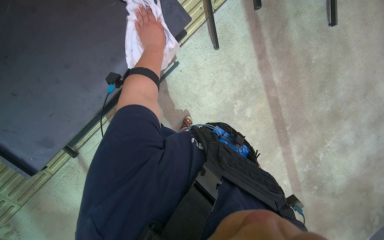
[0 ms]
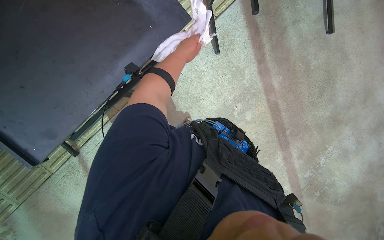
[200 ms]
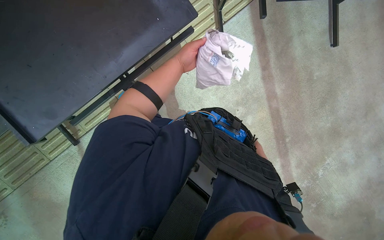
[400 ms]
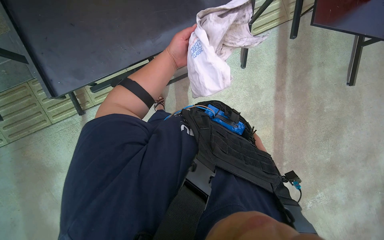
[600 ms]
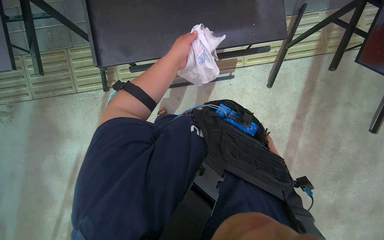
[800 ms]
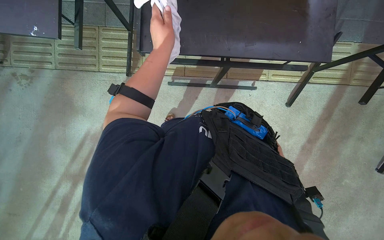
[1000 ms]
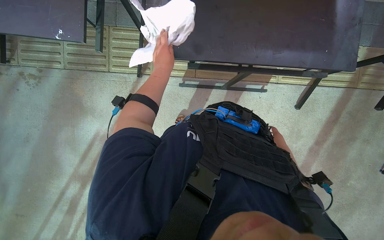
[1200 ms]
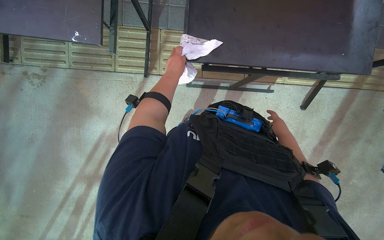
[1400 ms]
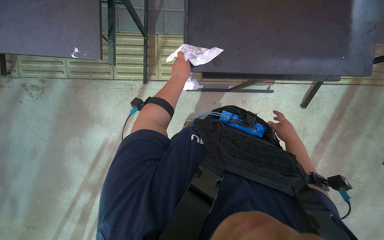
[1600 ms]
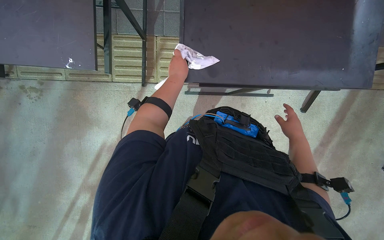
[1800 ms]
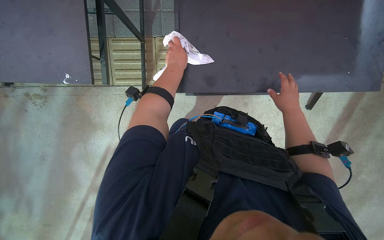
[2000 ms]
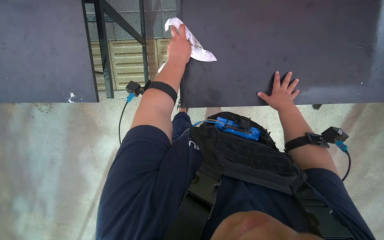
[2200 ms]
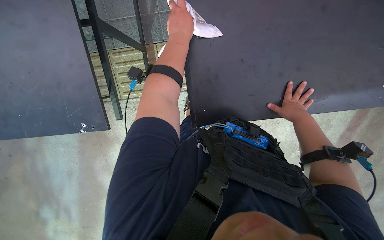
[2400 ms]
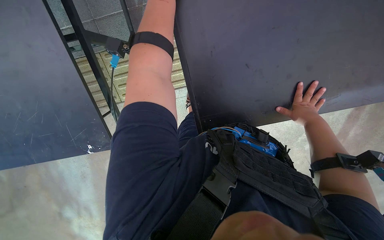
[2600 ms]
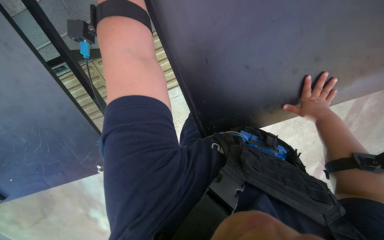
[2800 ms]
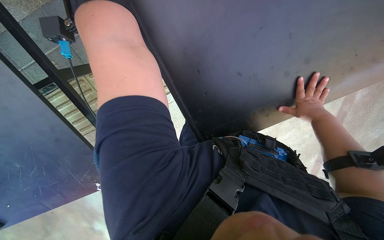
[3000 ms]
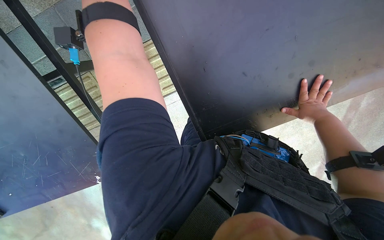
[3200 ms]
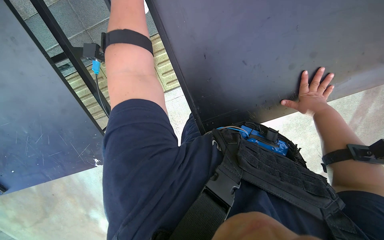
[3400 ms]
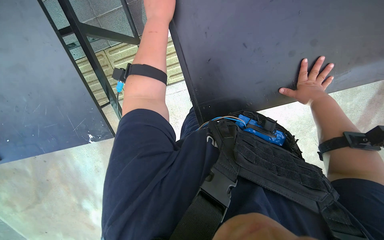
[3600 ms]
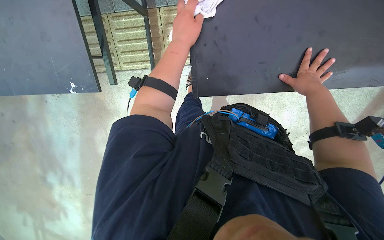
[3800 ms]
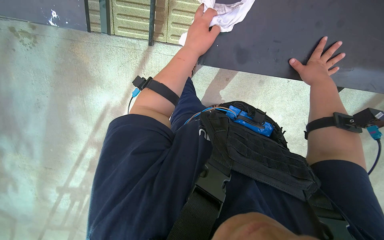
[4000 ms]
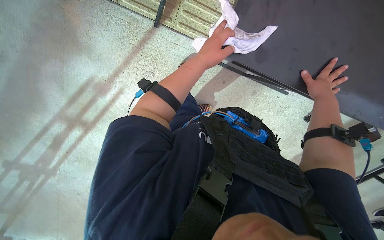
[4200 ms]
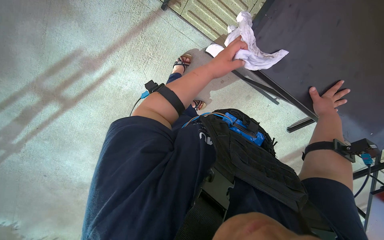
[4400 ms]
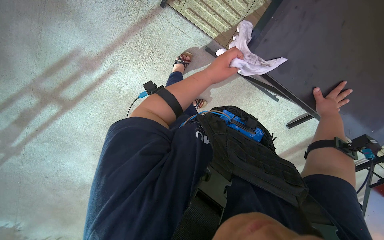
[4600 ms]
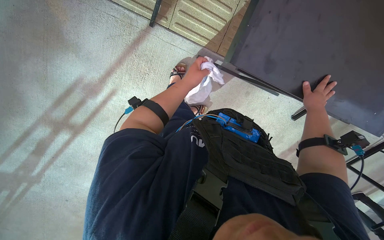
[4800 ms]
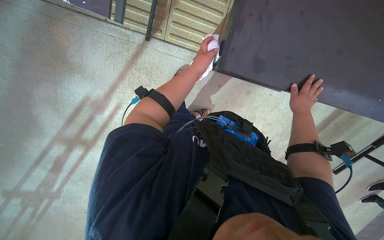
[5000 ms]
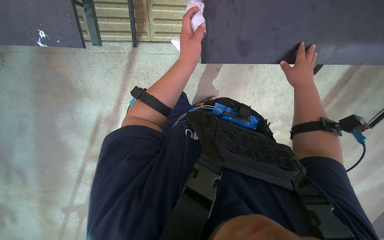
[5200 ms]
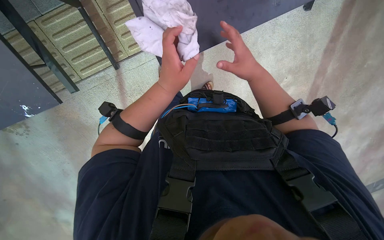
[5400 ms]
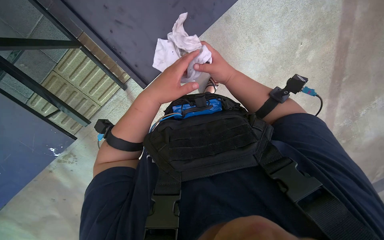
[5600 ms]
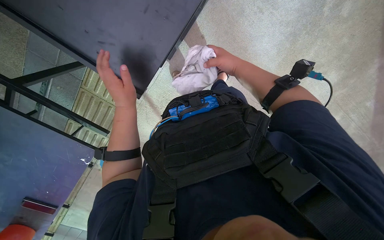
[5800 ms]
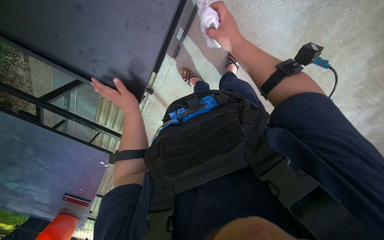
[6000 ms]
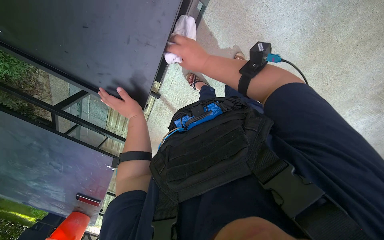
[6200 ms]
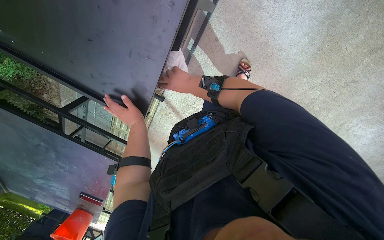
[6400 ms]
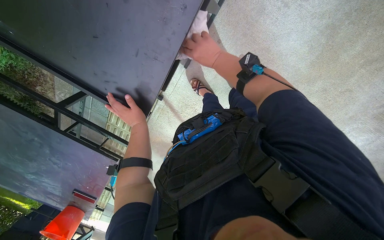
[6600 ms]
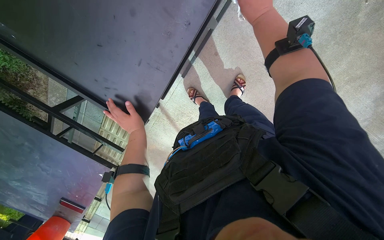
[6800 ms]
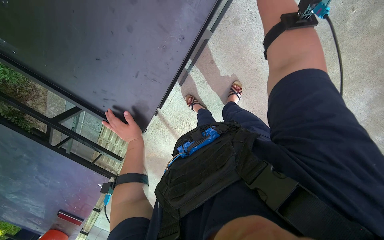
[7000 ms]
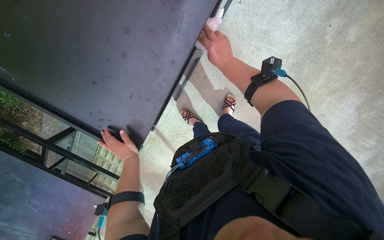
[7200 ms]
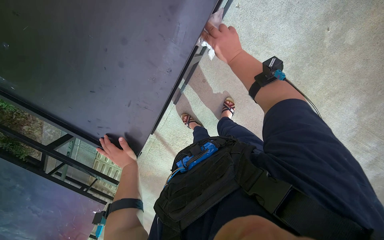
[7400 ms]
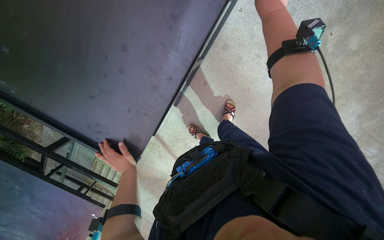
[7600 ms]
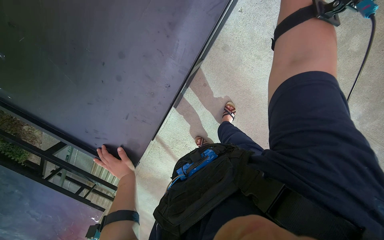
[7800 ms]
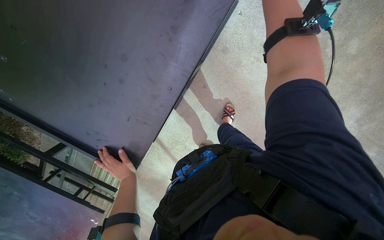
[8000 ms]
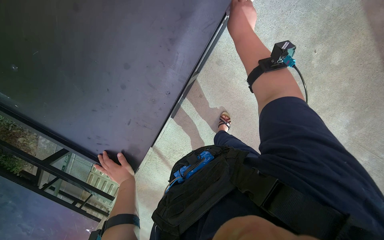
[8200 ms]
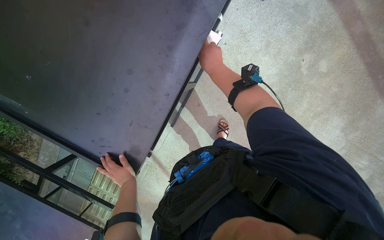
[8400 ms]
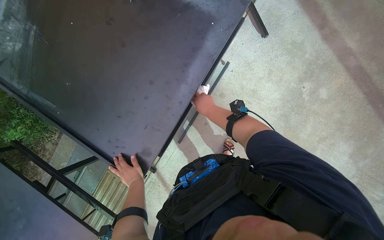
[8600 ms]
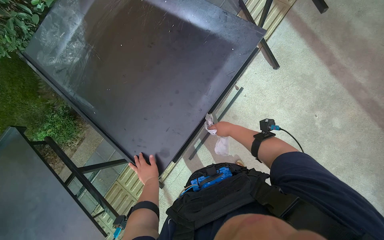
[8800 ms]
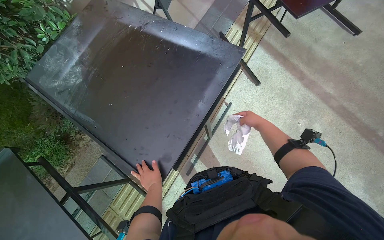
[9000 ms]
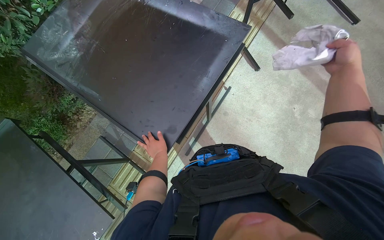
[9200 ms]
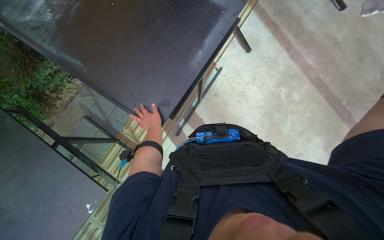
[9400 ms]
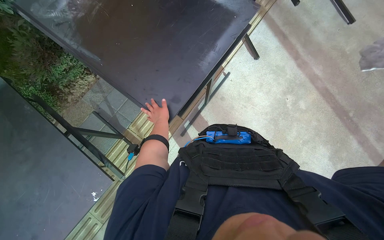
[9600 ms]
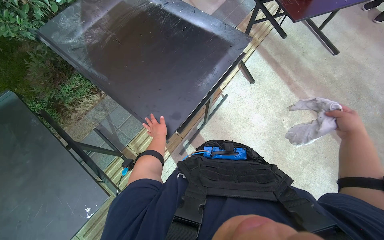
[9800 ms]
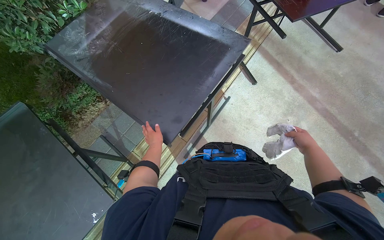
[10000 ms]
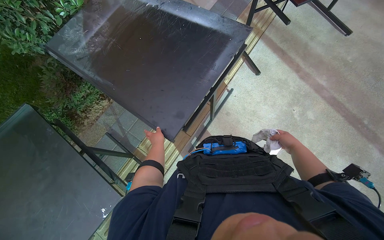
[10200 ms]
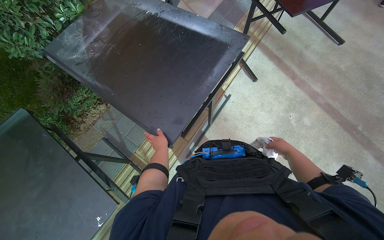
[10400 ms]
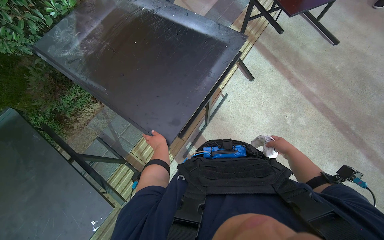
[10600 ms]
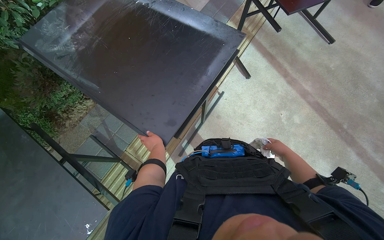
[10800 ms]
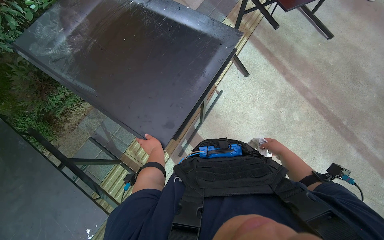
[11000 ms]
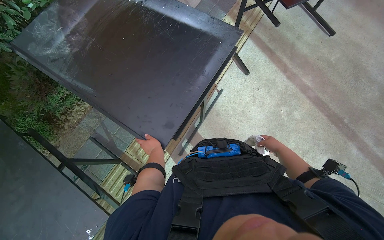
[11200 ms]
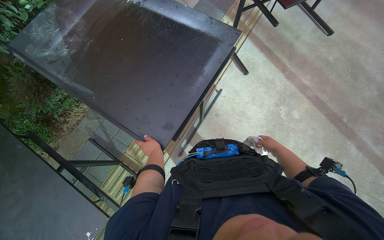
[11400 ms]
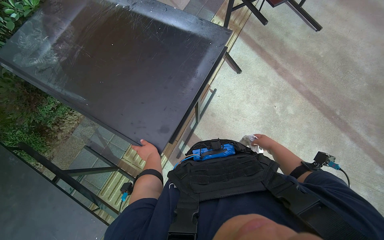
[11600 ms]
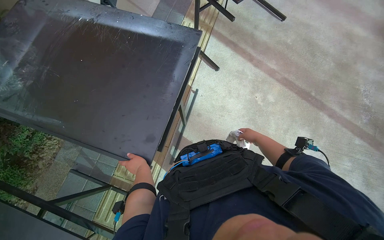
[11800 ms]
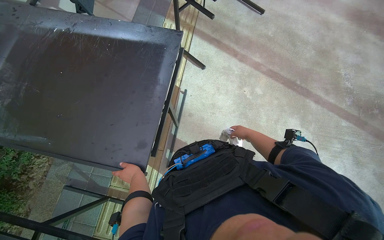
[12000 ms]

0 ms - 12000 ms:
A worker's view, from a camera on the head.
Job: wiping surfaces.
The whole recording: Wiping table. The worker wipes the top, sides, and underside of the black table with a white cloth.
0 ms - 1600 ms: The head travels approximately 50 cm. Everything in view rotates about 45 degrees clockwise.
1600 ms - 3000 ms: The camera pitches downward, by some 15 degrees.
3000 ms - 4400 ms: The scene rotates clockwise by roughly 30 degrees.
4400 ms - 6000 ms: The view swings approximately 45 degrees to the left. The wearer looks about 20 degrees further downward. The scene turns about 80 degrees counterclockwise in the picture.
6000 ms - 7600 ms: The right hand moves up the picture, about 30 cm.
7600 ms - 9000 ms: The view tilts approximately 40 degrees upward.
10400 ms - 12000 ms: The head rotates roughly 25 degrees to the right.

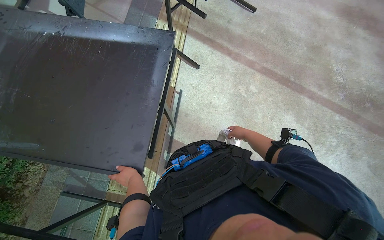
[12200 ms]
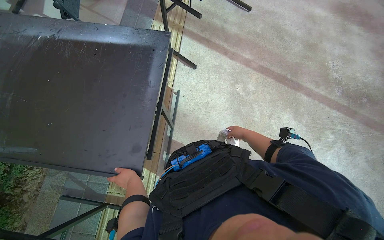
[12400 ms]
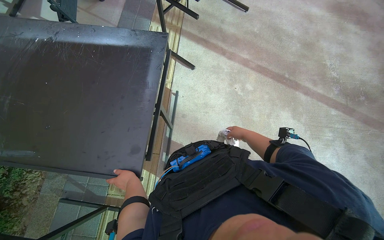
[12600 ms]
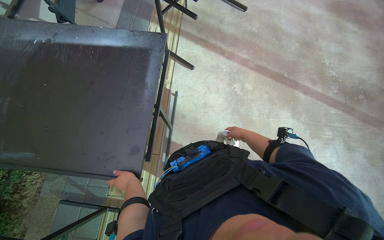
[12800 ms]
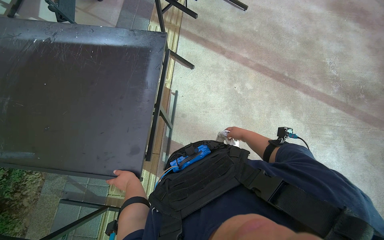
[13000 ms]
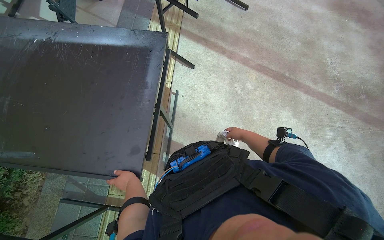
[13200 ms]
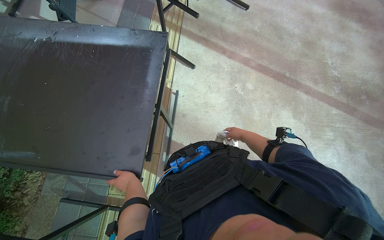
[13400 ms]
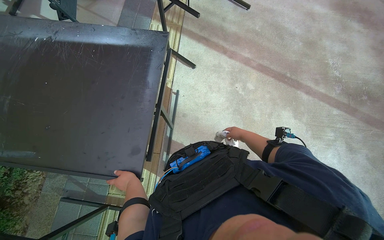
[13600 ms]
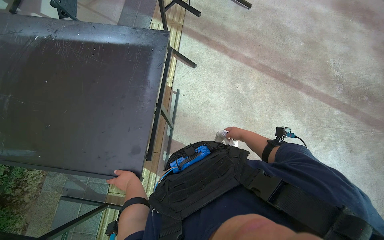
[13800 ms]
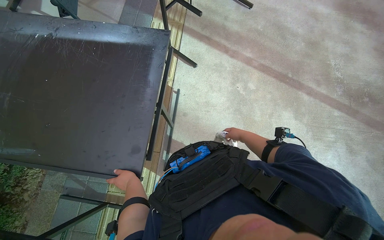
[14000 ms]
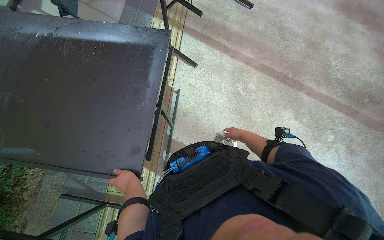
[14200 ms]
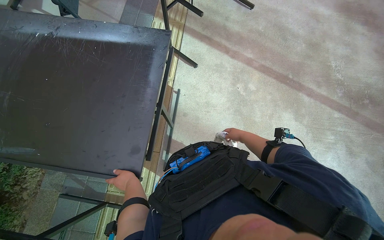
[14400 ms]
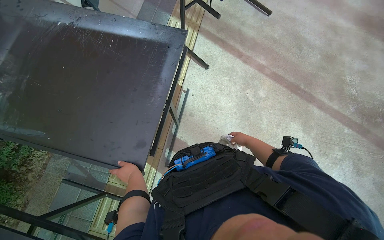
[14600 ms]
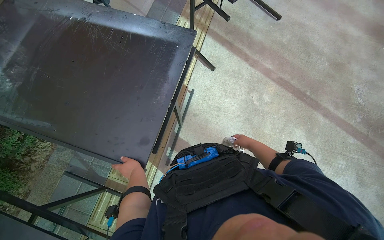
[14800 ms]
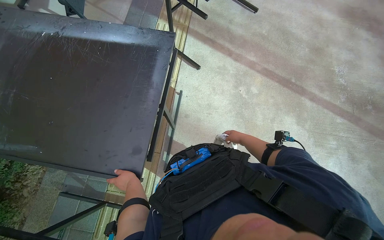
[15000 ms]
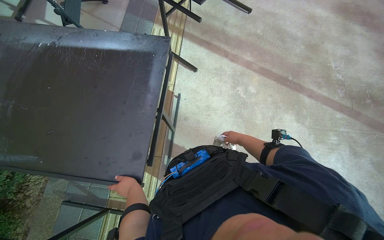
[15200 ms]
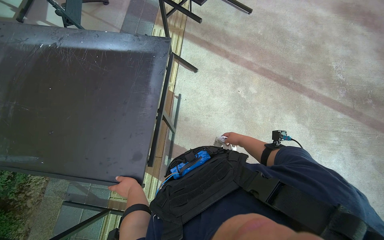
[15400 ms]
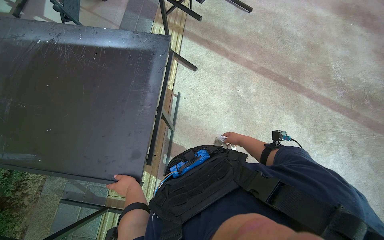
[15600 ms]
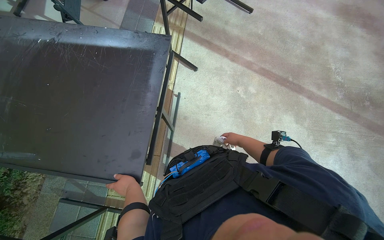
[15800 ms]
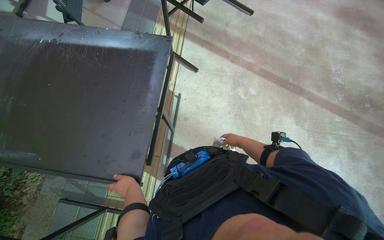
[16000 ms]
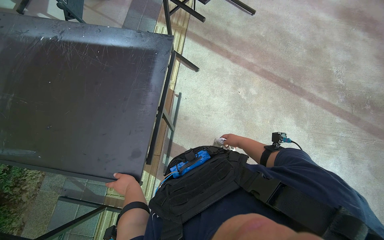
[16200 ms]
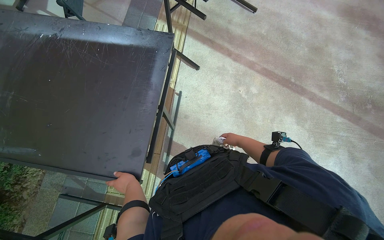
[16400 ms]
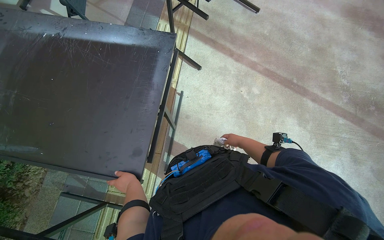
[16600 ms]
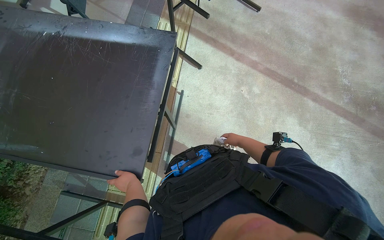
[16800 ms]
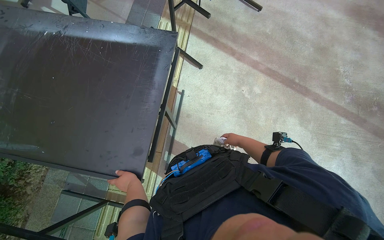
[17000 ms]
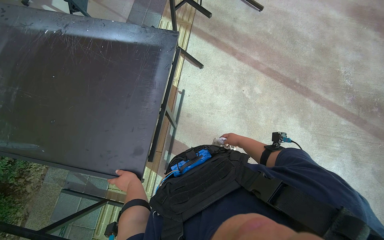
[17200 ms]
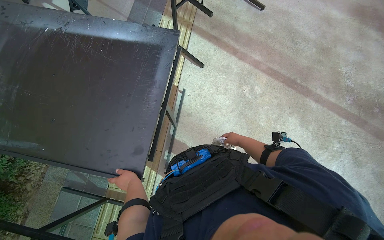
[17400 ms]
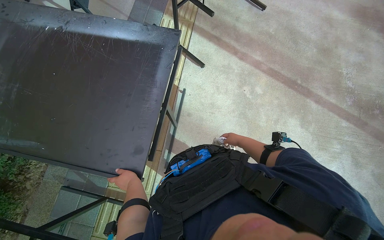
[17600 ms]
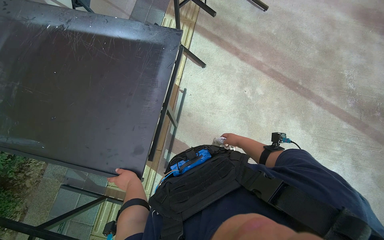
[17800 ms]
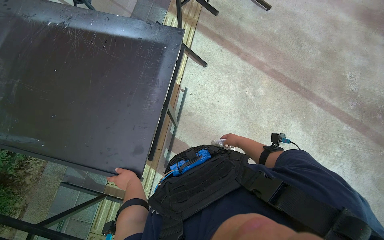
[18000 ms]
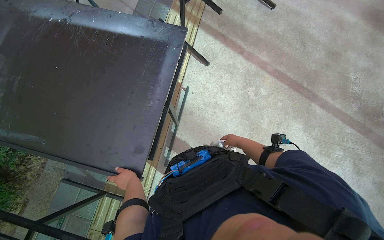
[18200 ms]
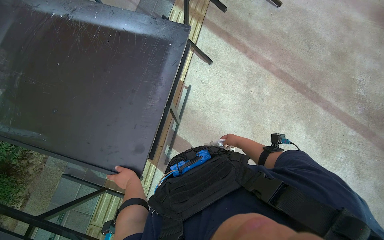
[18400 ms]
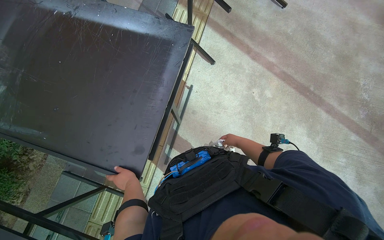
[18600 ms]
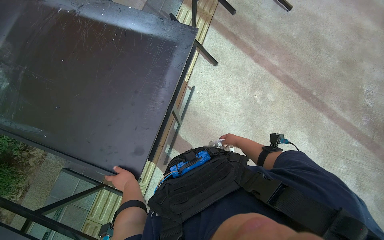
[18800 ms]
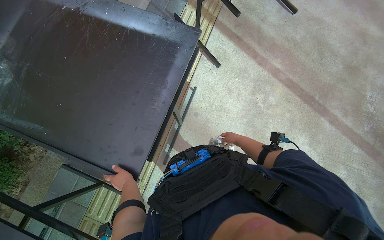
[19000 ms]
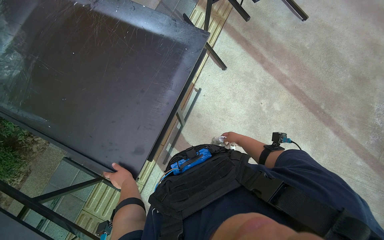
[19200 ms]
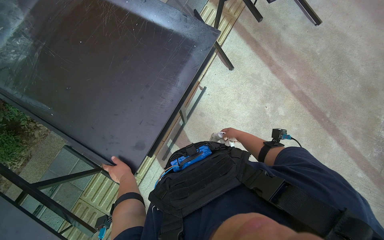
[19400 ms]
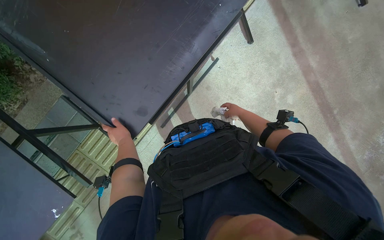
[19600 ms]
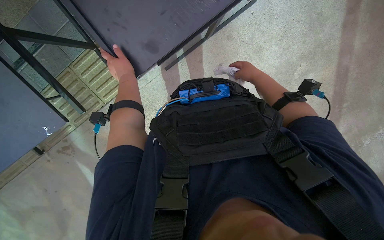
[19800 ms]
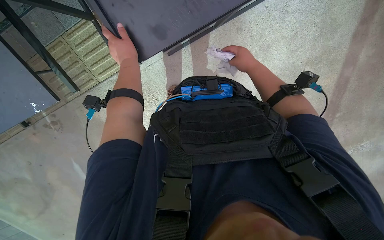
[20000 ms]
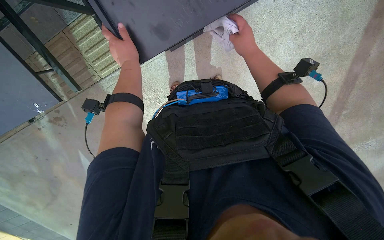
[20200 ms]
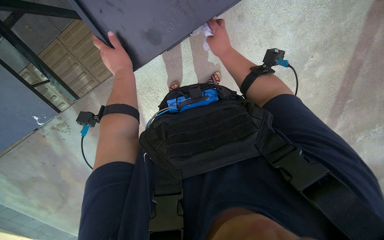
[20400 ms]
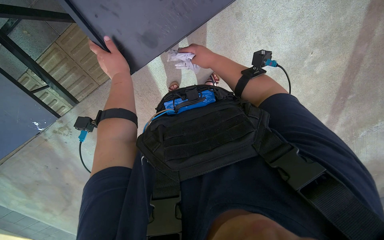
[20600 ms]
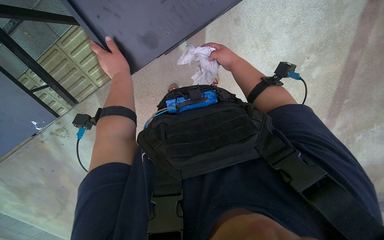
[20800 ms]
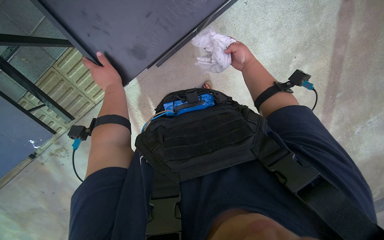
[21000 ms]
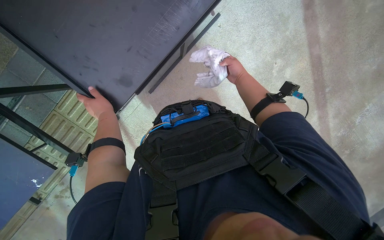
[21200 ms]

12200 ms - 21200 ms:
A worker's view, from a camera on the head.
Job: wiping surfaces.
The whole recording: Wiping table. The worker wipes the top, sides, and underside of the black table with a white cloth.
12200 ms - 18200 ms: The hands are busy where they are.
18200 ms - 19800 ms: The view tilts roughly 35 degrees downward. The scene turns some 40 degrees clockwise in the picture.
19800 ms - 21200 ms: The right hand reaches roughly 15 cm to the left, then returns.
